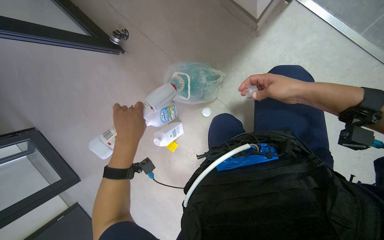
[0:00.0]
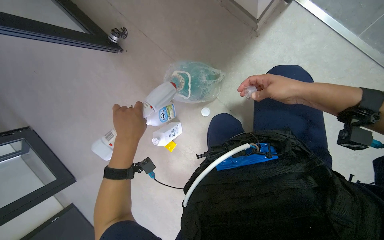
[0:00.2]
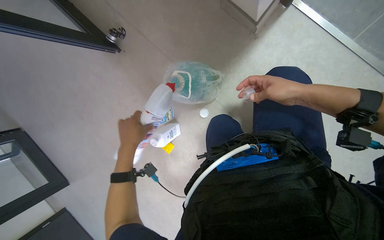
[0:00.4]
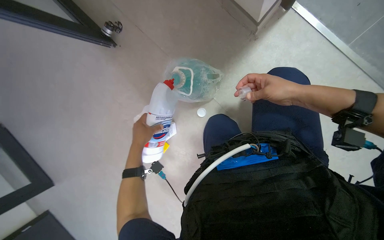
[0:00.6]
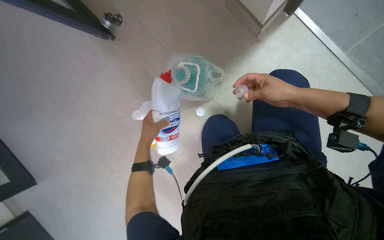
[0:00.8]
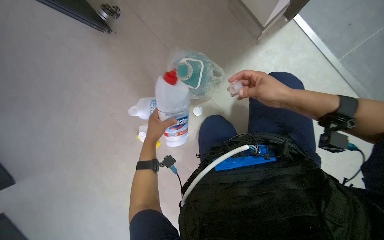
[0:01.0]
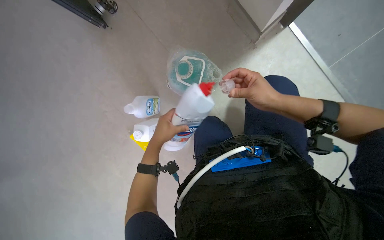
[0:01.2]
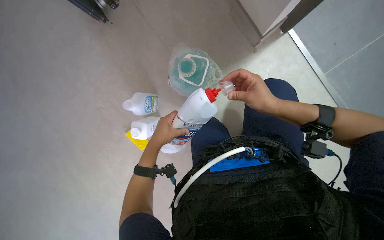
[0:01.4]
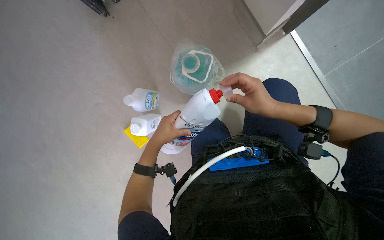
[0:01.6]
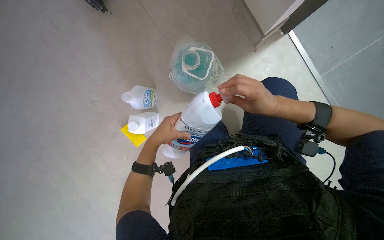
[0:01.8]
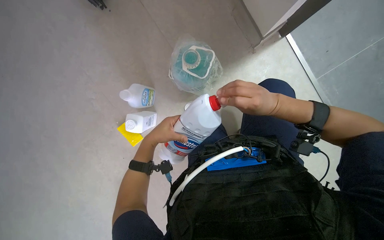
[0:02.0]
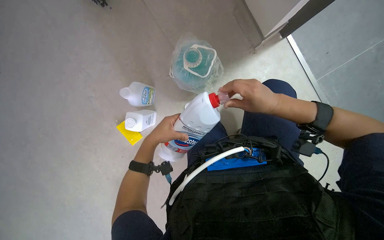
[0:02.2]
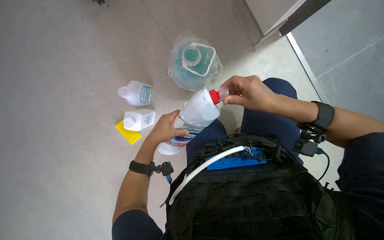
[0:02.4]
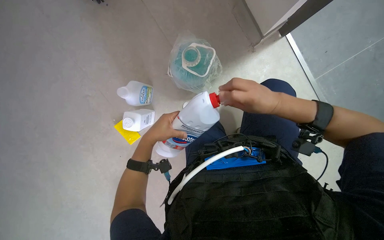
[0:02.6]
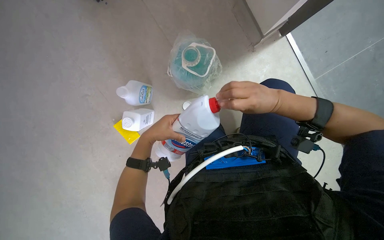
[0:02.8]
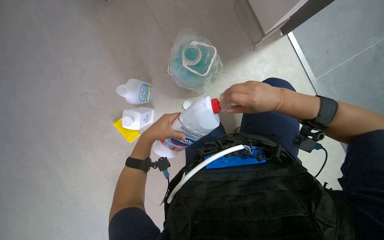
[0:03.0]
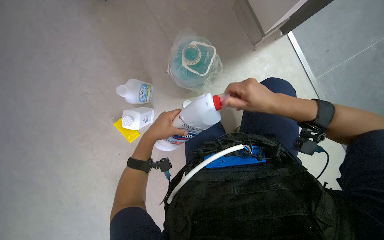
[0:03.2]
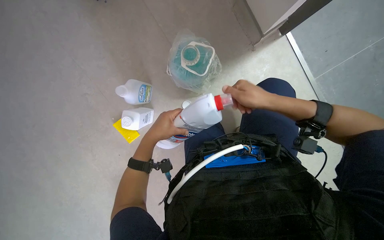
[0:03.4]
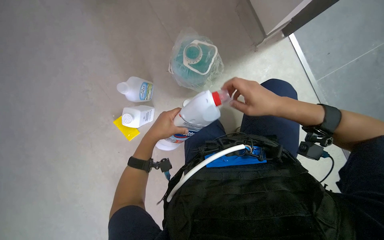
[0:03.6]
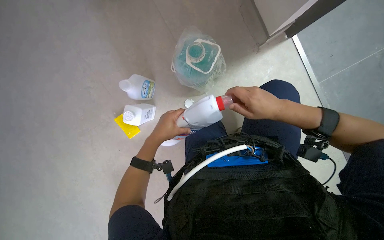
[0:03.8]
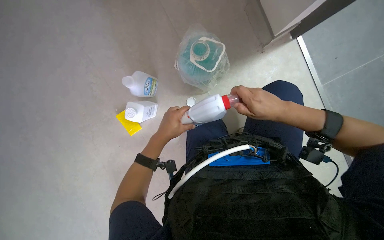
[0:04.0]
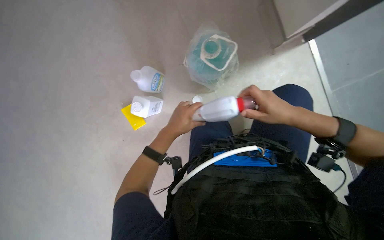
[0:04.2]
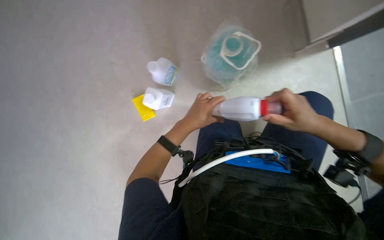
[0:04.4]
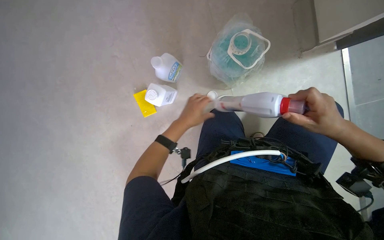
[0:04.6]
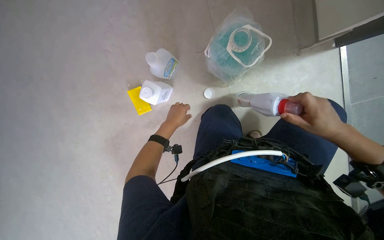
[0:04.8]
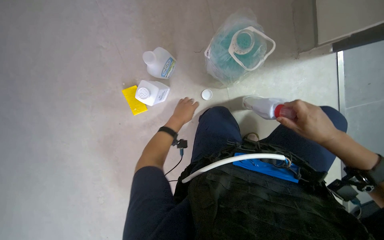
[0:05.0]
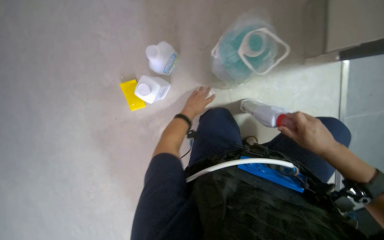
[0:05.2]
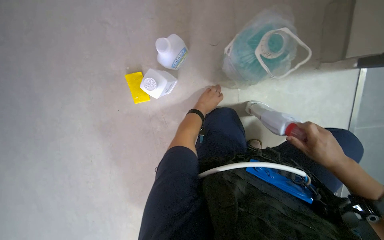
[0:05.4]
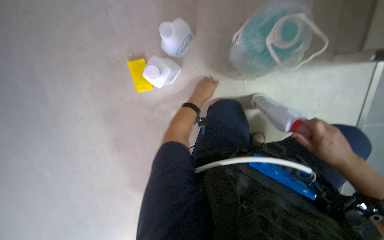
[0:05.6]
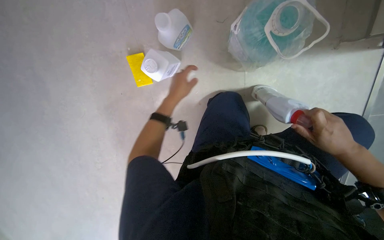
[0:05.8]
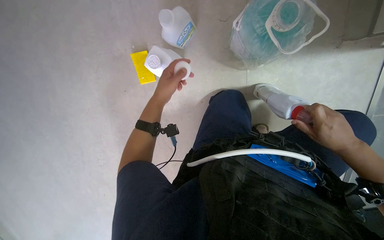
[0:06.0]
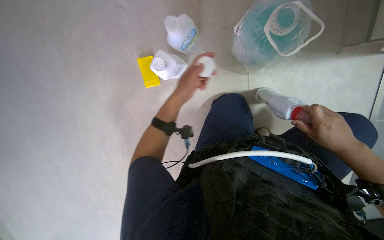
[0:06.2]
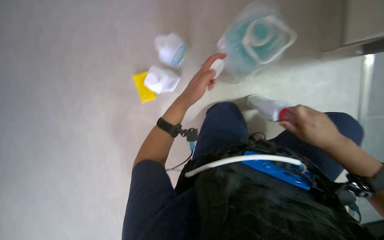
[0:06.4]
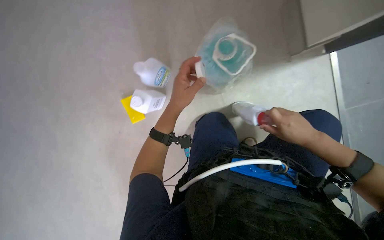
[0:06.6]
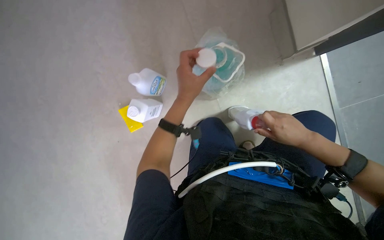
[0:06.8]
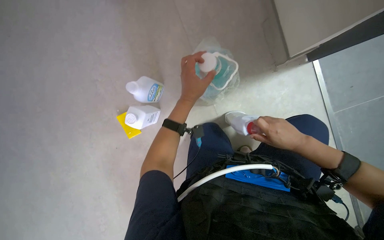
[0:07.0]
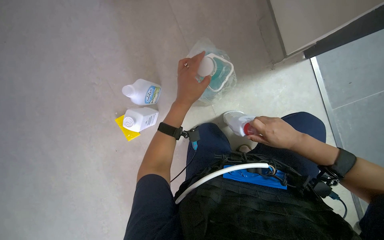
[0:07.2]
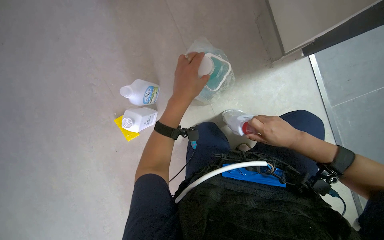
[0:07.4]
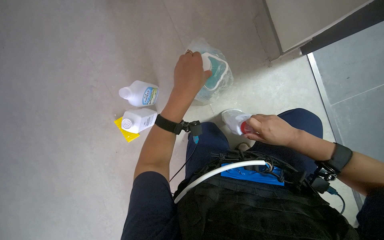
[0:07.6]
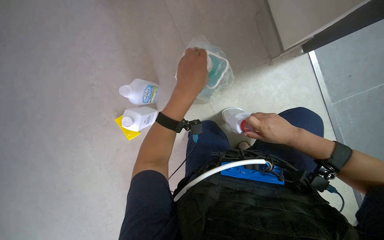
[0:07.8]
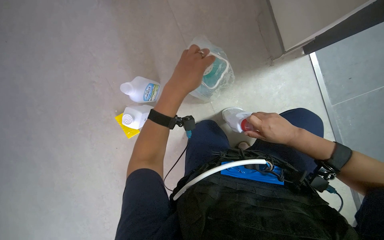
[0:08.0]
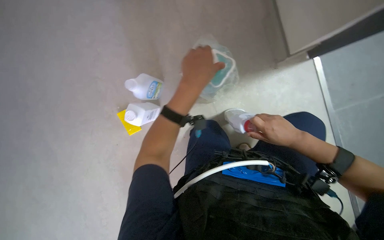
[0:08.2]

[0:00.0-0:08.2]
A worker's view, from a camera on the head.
Job: preparing cleaning supplies.
The whole recording: Preparing cleaning solution. The worker pours various cleaning liquids into containers to prepare a cleaning solution.
0:00.0 to 0:01.6: The camera is aimed roughly 20 degrees further to the right. The left hand moves farther from the camera, roughly 15 cm; the right hand travels to the left by roughly 15 cm.
0:01.6 to 0:03.2: The hands work in one place, with small movements.
0:03.2 to 0:05.0: The left hand travels farther from the camera by some 15 cm; the right hand shifts some 10 cm to the right.
0:05.0 to 0:06.6: The left hand heads nearer to the camera, covering approximately 10 cm, and goes to the right and returns, approximately 5 cm each way.
0:06.6 to 0:08.2: The left hand heads nearer to the camera, covering roughly 15 cm.

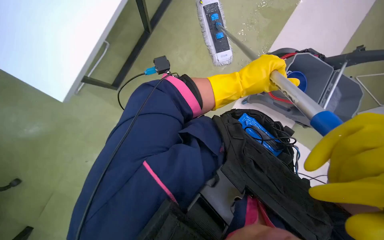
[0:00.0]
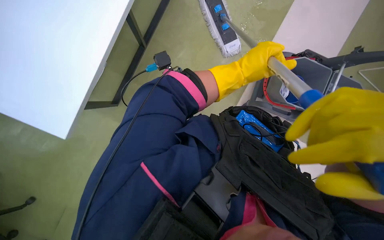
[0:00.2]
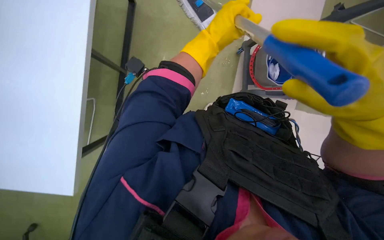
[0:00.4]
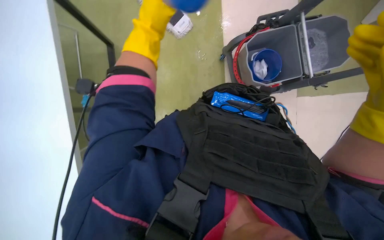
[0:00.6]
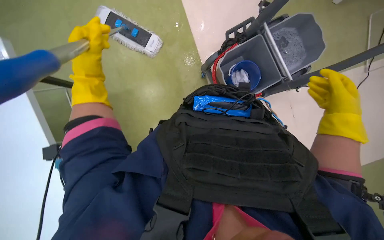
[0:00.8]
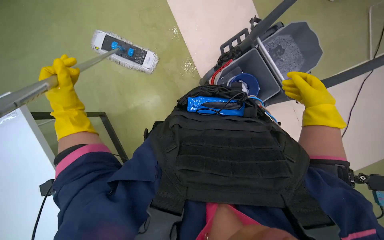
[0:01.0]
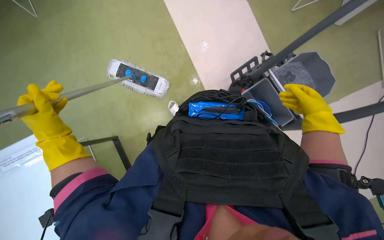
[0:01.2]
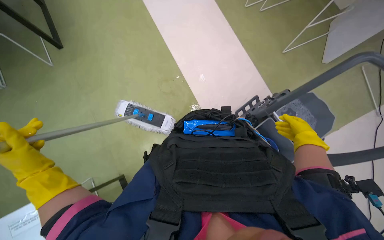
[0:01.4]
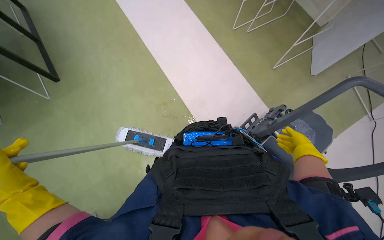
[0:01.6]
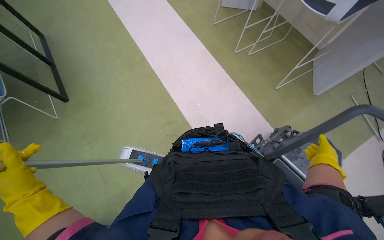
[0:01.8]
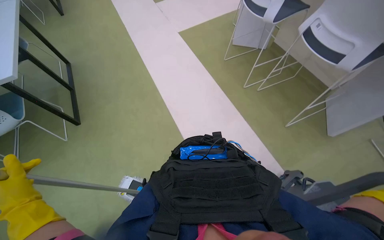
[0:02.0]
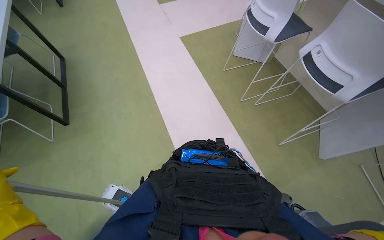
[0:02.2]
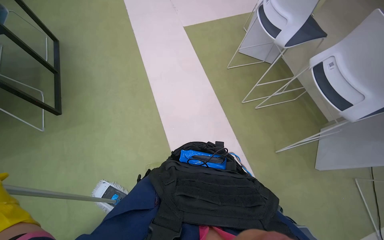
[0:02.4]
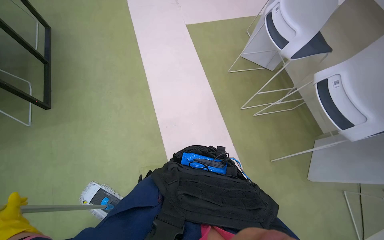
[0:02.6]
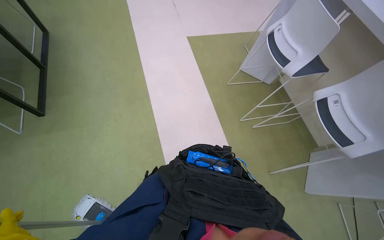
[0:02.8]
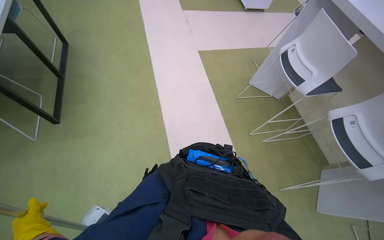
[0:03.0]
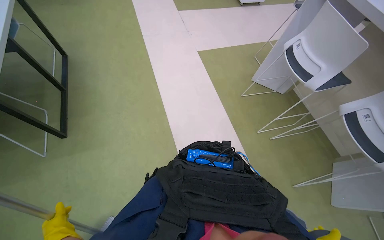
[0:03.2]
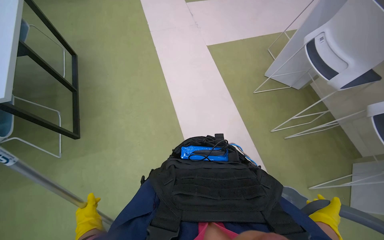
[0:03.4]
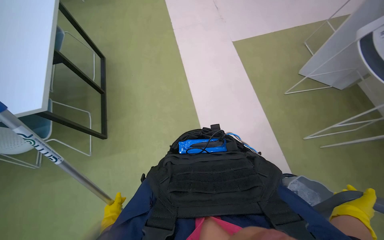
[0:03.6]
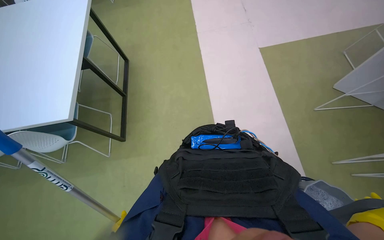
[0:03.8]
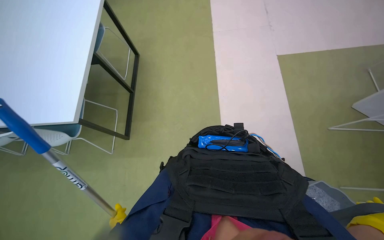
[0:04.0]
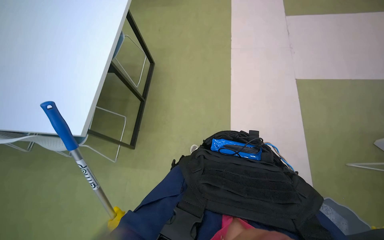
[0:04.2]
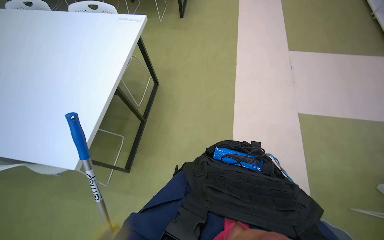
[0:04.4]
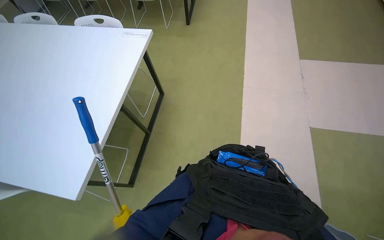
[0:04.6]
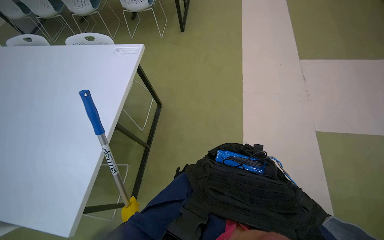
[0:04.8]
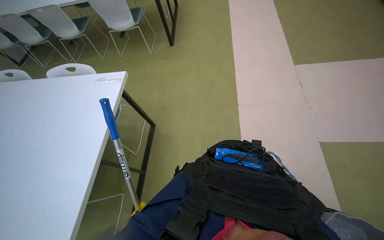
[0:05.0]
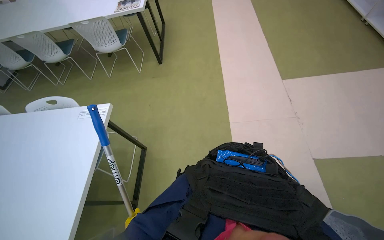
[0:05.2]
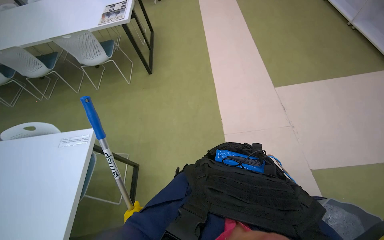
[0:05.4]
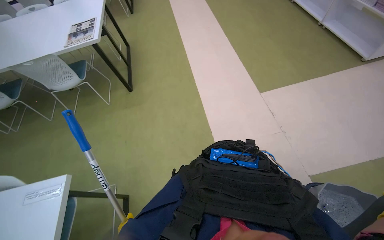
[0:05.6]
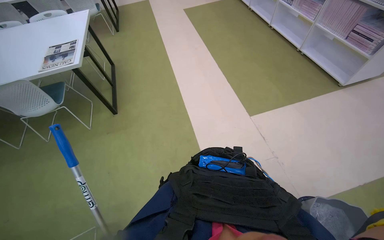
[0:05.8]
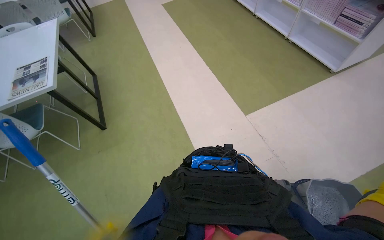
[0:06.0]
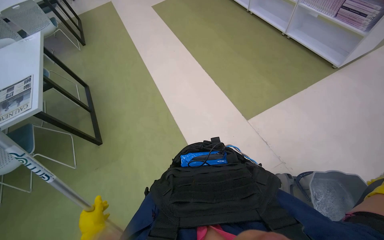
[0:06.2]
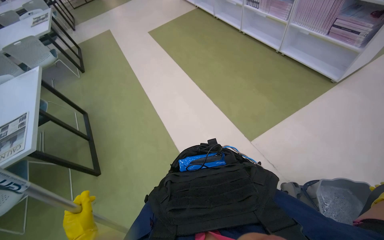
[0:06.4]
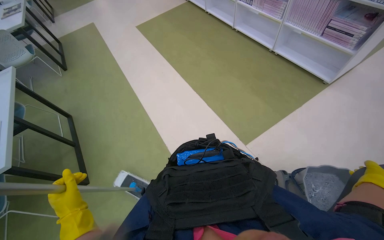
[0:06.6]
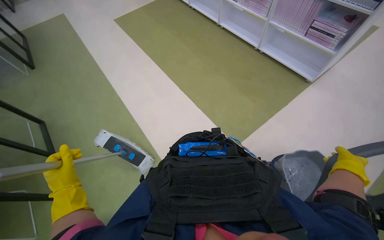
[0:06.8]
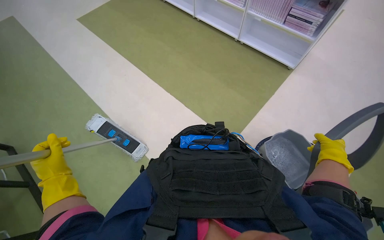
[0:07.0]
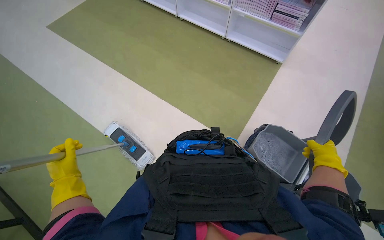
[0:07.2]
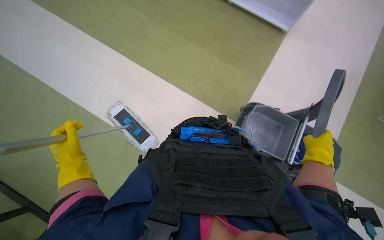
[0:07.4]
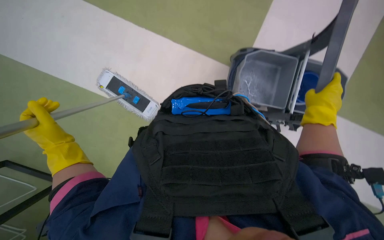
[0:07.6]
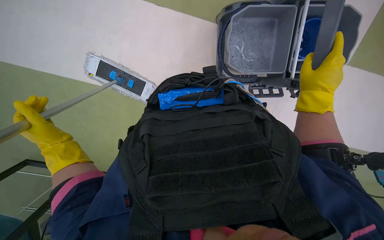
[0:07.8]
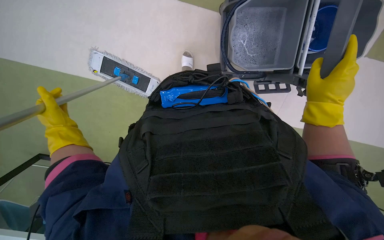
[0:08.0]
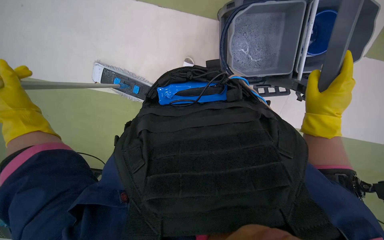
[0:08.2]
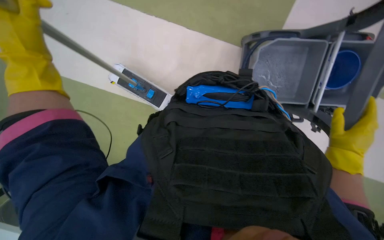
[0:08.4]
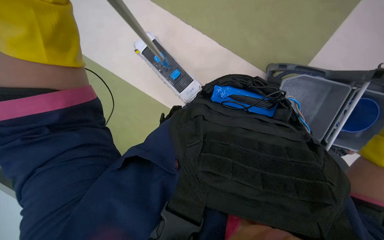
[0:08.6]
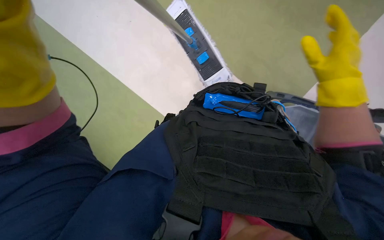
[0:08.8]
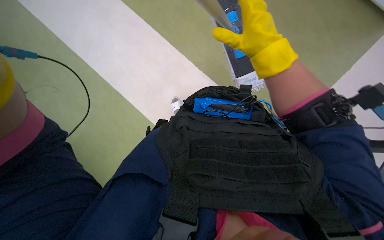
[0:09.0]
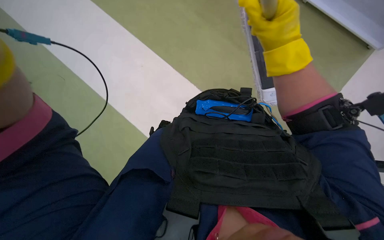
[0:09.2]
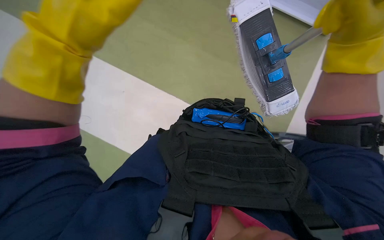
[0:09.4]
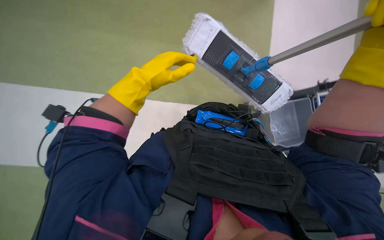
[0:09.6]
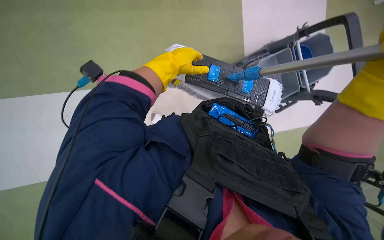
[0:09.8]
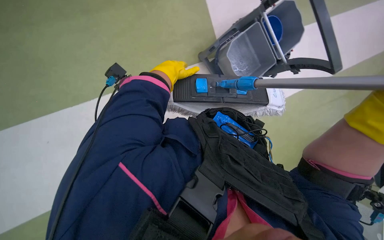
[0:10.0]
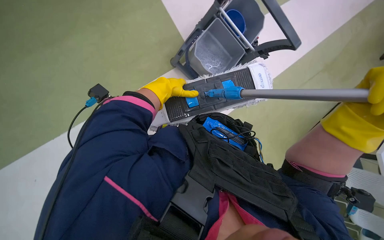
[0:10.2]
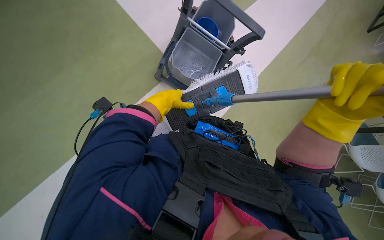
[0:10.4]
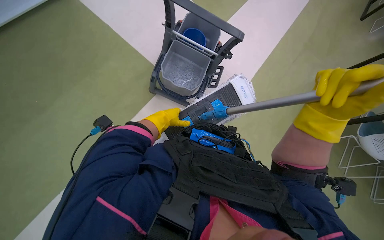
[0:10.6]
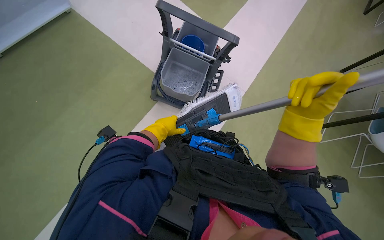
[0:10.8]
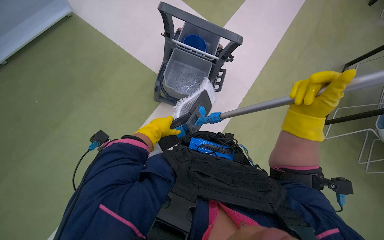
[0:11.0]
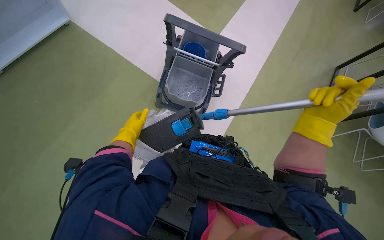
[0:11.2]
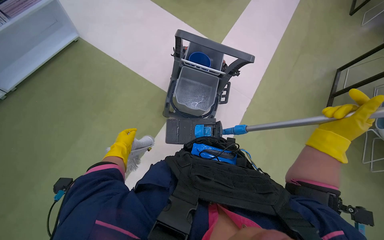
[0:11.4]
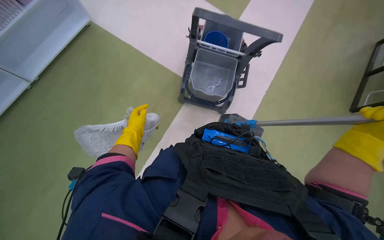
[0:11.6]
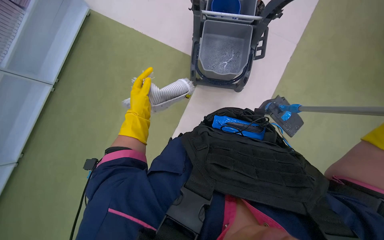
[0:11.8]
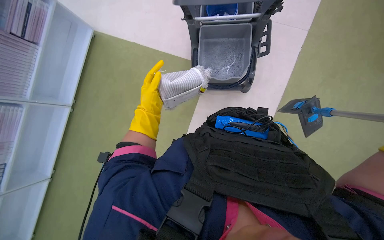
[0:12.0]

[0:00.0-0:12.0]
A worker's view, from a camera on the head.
Job: preparing cleaning supplies.
The whole recording: Preparing mop for floor cleaning. The worker wrings a cloth and attaches it to the mop head.
0:00.0 to 0:01.6: The wearer looks approximately 25 degrees further upward. The scene rotates counterclockwise by some 35 degrees.
0:03.0 to 0:04.4: The camera is carried about 40 cm. The head turns to the left by some 25 degrees.
0:04.4 to 0:06.0: The wearer's head swings some 35 degrees to the right. The wearer looks about 25 degrees further upward.
0:06.0 to 0:07.6: The wearer moves roughly 90 cm. The wearer looks some 35 degrees further to the right. The view tips downward by roughly 20 degrees.
0:09.0 to 0:10.4: The wearer looks some 15 degrees further upward.
0:10.4 to 0:12.0: The camera is aimed roughly 20 degrees further to the left. The left hand goes to the left and returns, roughly 20 cm each way.
